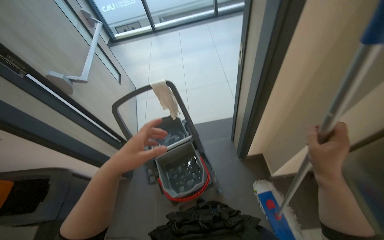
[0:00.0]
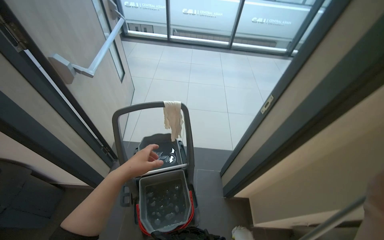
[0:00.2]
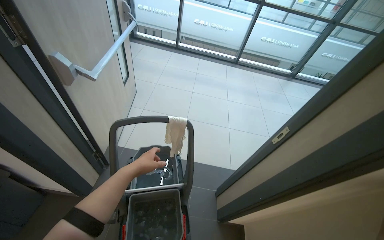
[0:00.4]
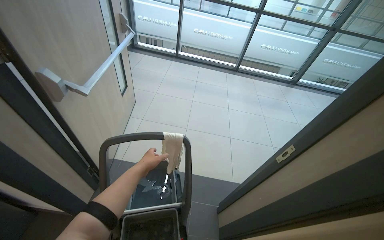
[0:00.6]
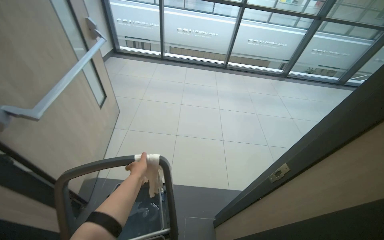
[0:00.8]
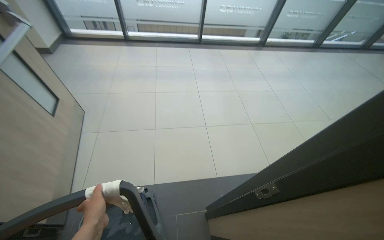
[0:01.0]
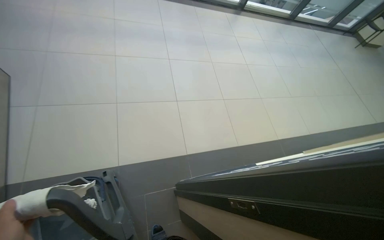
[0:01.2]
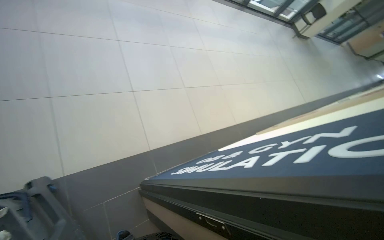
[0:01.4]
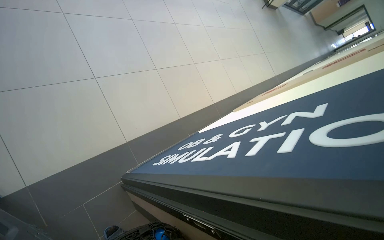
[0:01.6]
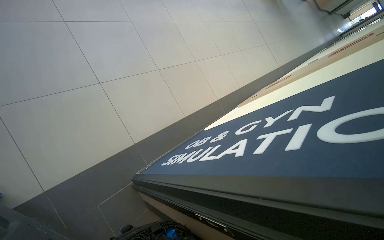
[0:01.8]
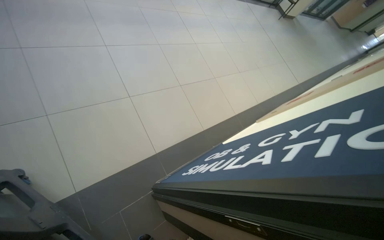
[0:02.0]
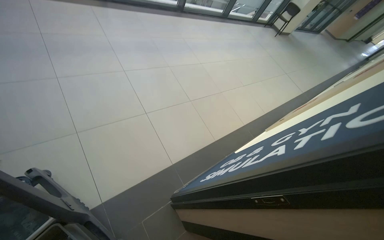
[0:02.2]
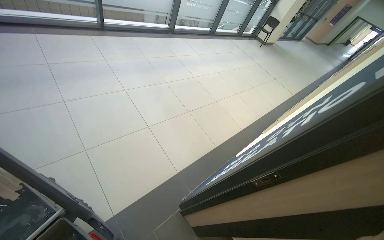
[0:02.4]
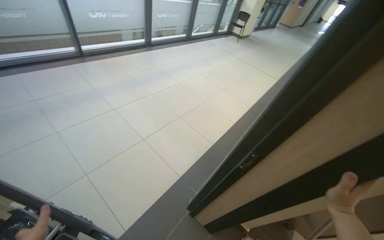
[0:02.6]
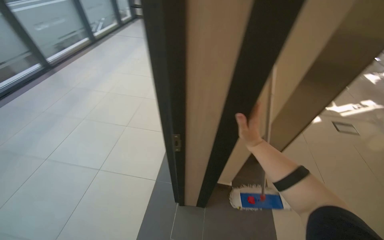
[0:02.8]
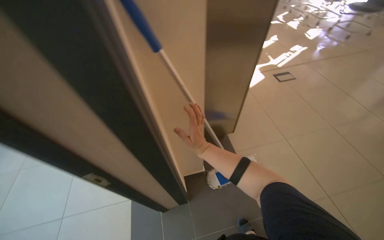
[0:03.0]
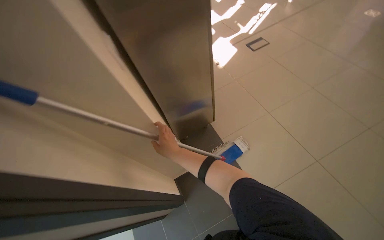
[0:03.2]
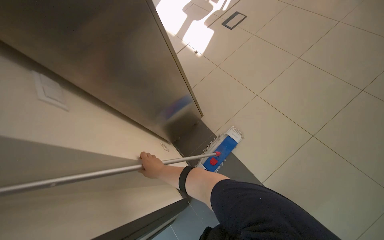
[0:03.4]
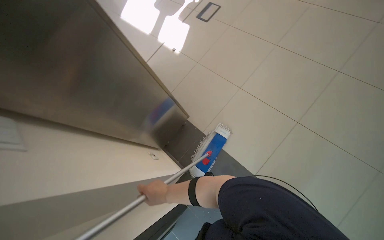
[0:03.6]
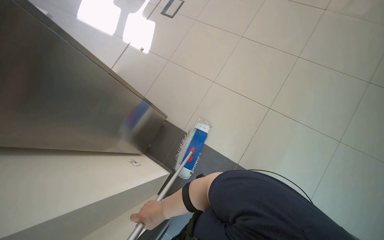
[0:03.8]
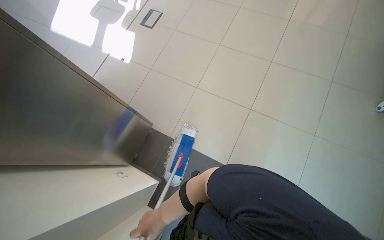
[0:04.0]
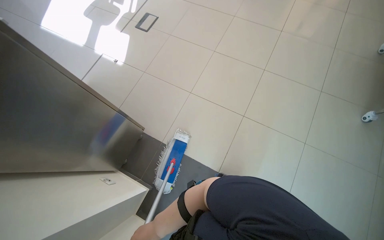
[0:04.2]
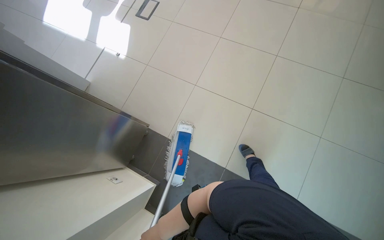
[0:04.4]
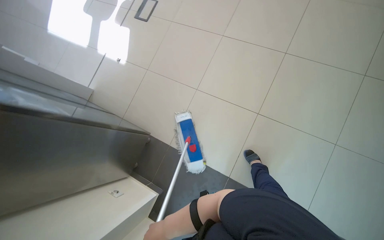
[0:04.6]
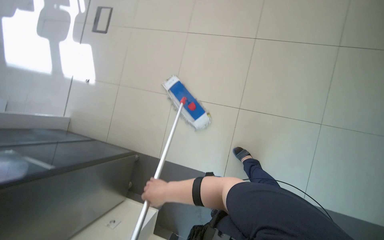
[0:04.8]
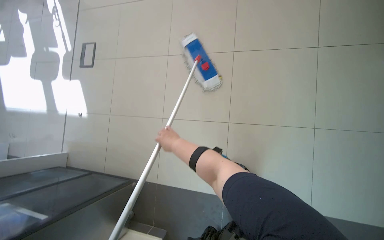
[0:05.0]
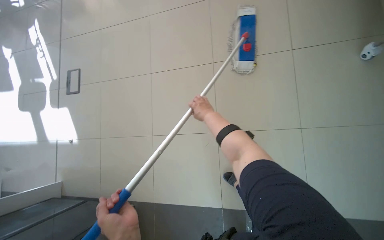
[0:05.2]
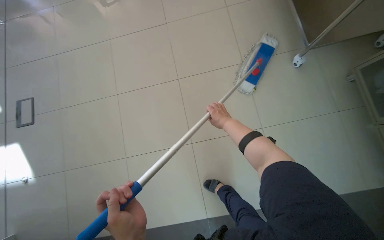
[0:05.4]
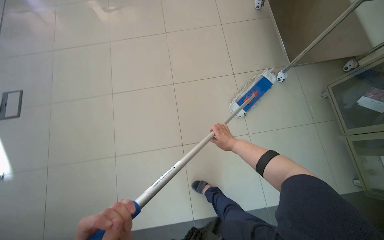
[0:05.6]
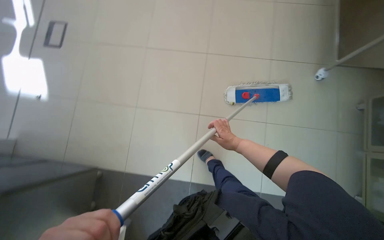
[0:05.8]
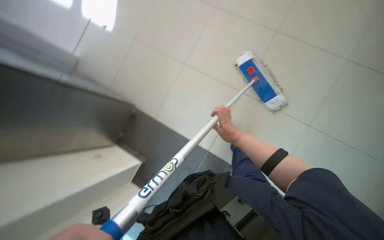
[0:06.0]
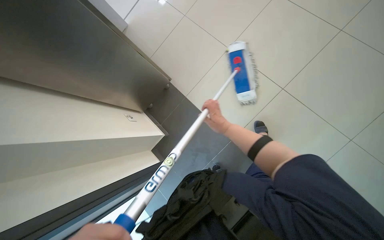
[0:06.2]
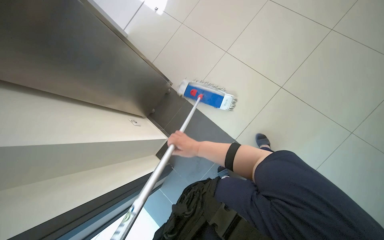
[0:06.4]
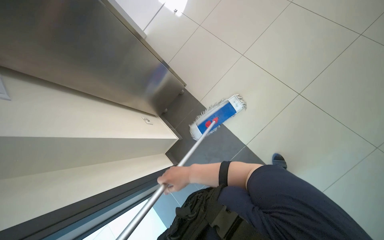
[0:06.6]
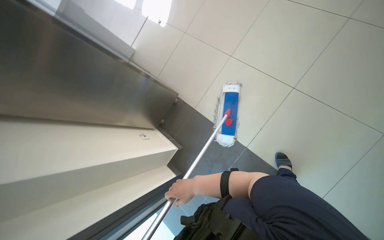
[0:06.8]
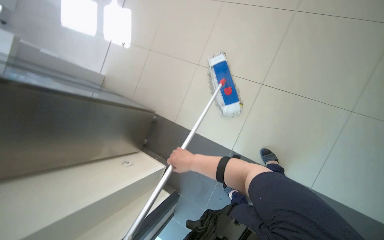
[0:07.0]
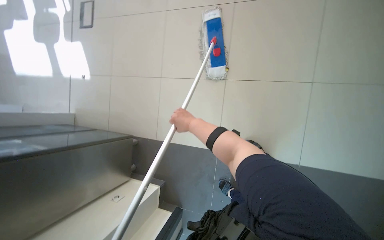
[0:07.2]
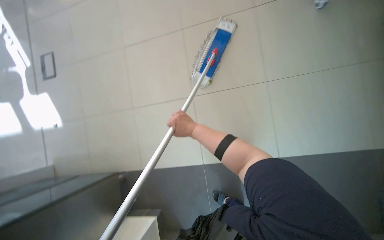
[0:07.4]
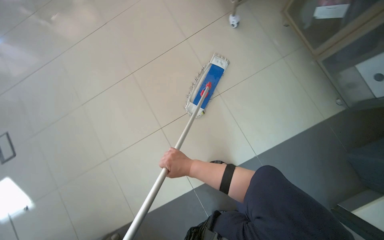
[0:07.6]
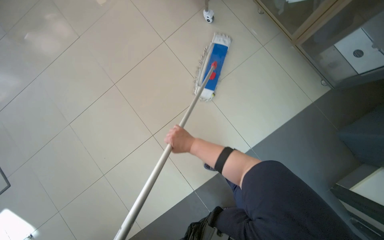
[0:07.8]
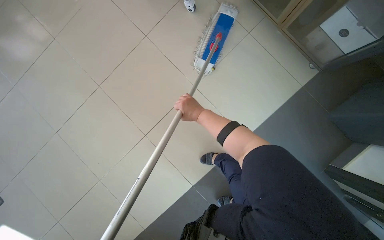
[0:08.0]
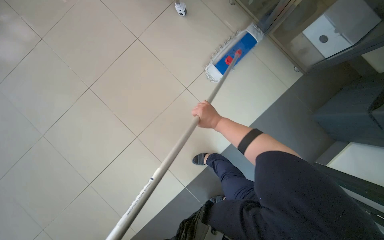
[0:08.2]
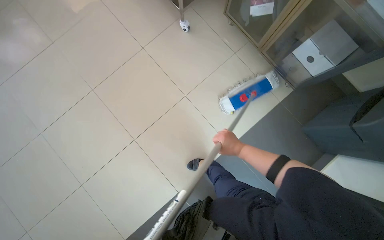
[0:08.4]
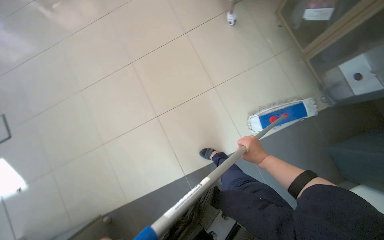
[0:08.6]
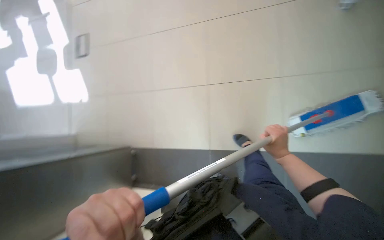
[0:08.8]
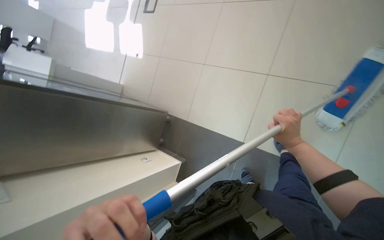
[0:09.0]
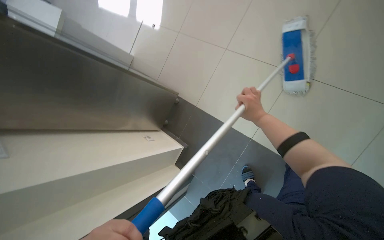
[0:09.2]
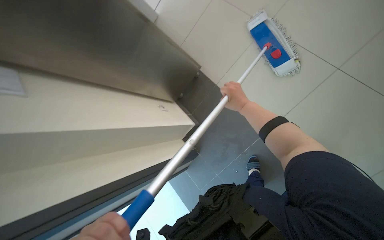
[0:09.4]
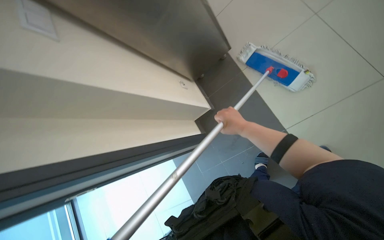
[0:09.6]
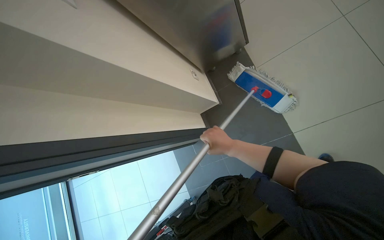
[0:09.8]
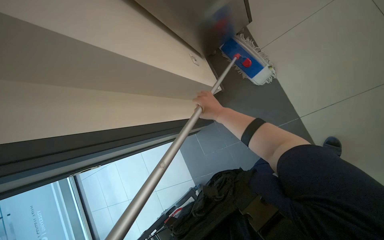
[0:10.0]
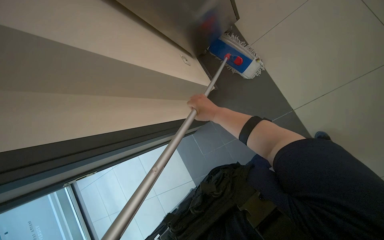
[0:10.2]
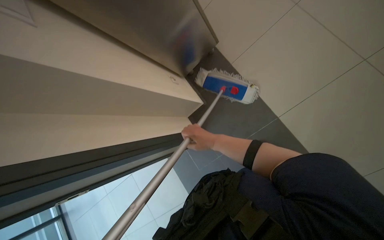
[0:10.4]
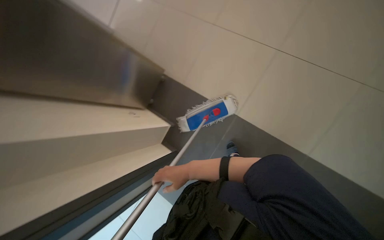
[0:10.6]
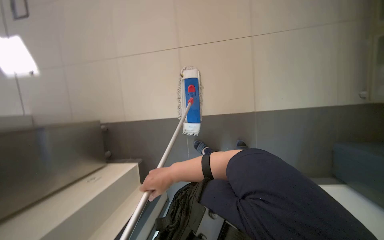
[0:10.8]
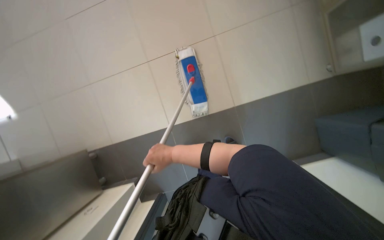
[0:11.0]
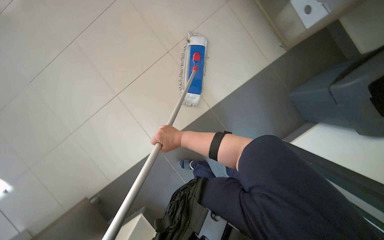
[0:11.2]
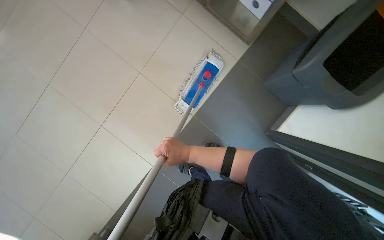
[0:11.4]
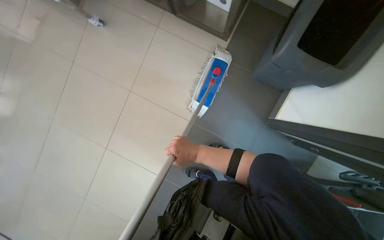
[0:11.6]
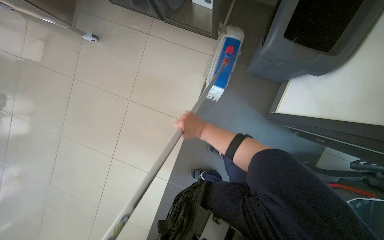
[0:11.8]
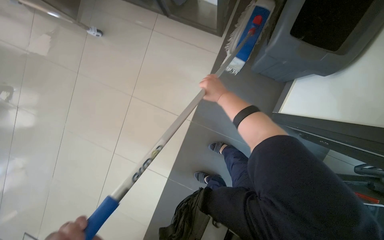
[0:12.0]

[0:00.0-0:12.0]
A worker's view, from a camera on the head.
Job: mopping floor.
The whole recording: Mopping the room floor. The worker mops the tiled floor in the room, moving around furniture and equipment.
0:00.0 to 0:01.6: The camera is carried roughly 90 cm. The view swings about 50 degrees to the right. The view tilts roughly 25 degrees downward.
0:01.6 to 0:03.0: The camera is carried about 50 cm. The head turns to the right by some 75 degrees.
0:03.0 to 0:04.4: The camera travels approximately 70 cm. The wearer looks approximately 50 degrees further to the right. The view tips downward by some 15 degrees.

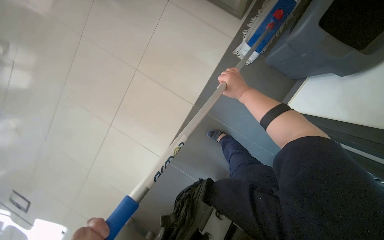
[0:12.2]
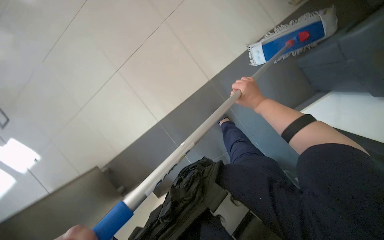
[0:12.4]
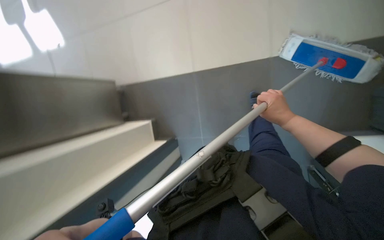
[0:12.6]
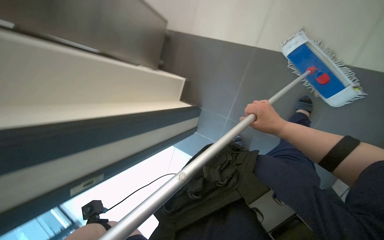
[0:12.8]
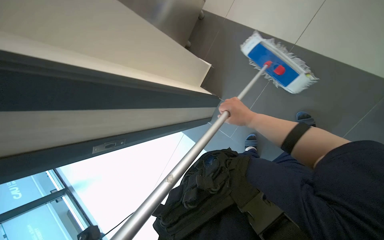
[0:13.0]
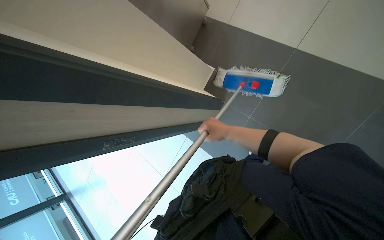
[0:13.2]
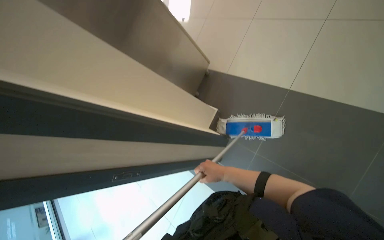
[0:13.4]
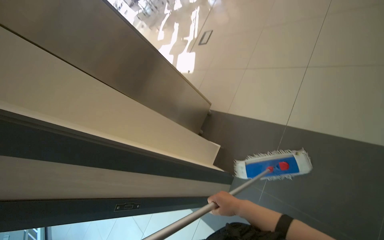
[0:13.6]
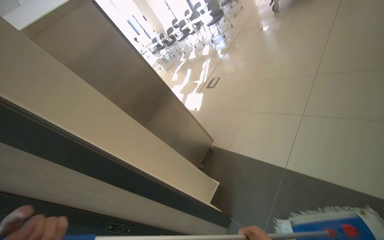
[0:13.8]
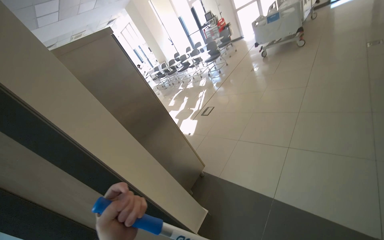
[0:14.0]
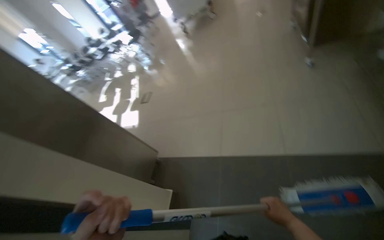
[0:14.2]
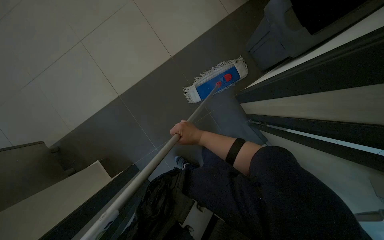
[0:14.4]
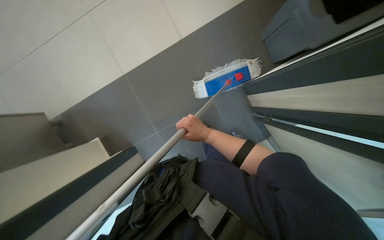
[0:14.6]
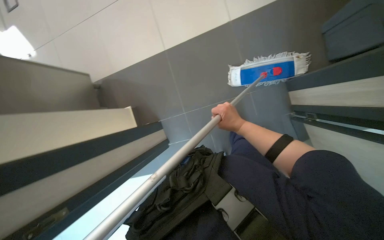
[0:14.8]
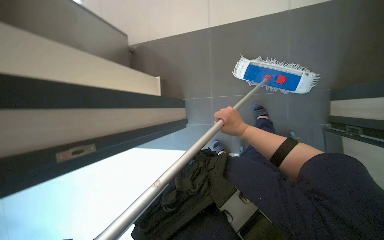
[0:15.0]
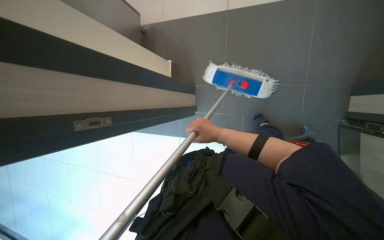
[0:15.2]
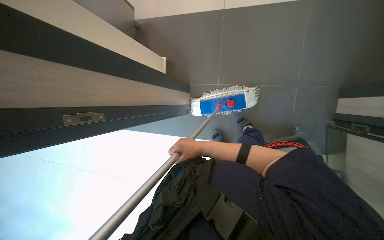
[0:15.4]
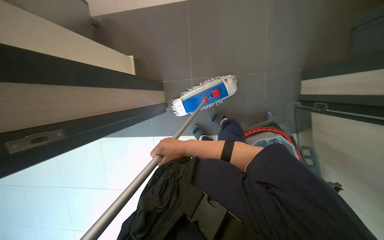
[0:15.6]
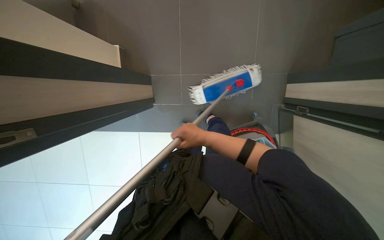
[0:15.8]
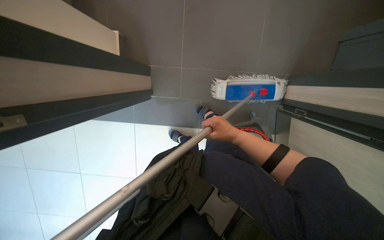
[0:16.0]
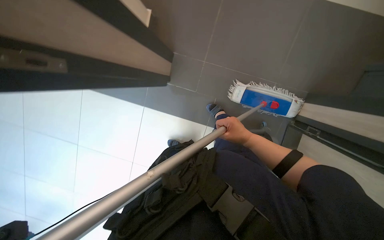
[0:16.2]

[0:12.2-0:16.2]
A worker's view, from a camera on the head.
Job: mopping floor.
The whole recording: Mopping the room floor. The worker mops the tiled floor in the room, moving around furniture and equipment.
0:12.2 to 0:13.6: The camera pitches upward, by approximately 25 degrees. The right hand goes approximately 30 cm down the picture.
0:14.8 to 0:16.2: The camera is aimed approximately 25 degrees further to the right.

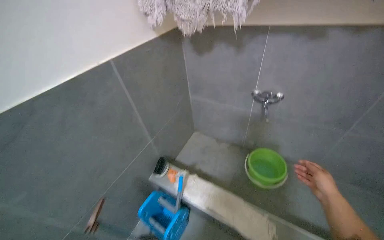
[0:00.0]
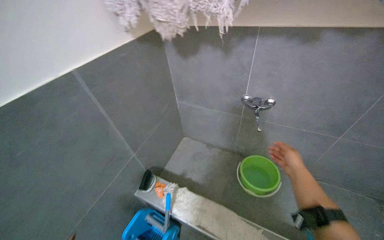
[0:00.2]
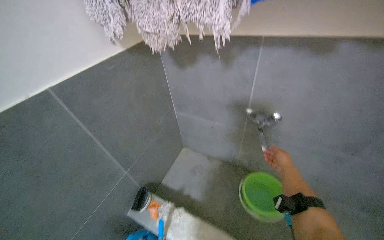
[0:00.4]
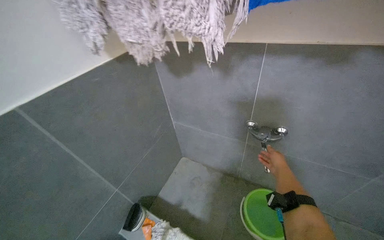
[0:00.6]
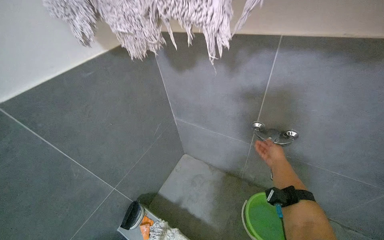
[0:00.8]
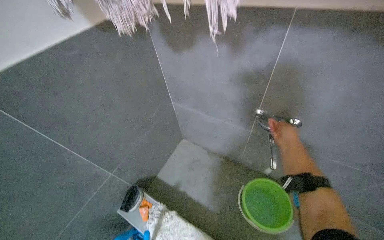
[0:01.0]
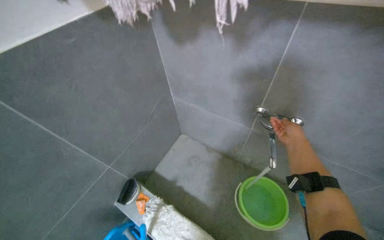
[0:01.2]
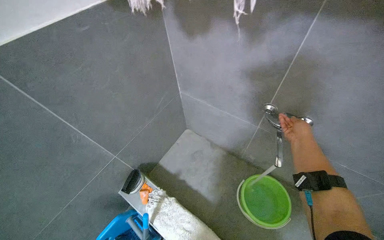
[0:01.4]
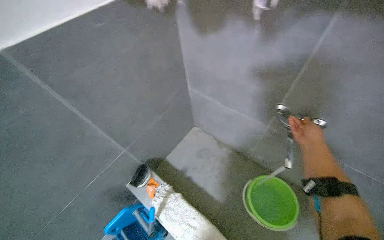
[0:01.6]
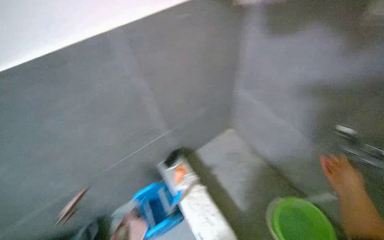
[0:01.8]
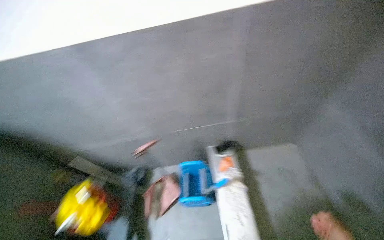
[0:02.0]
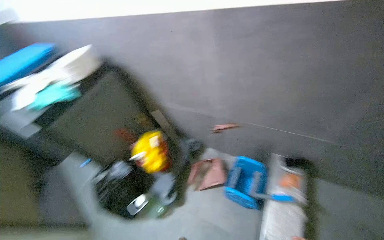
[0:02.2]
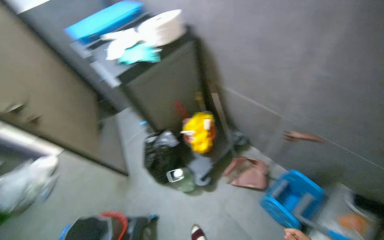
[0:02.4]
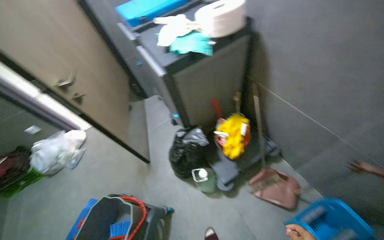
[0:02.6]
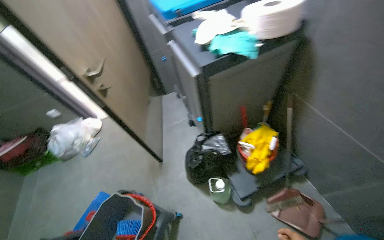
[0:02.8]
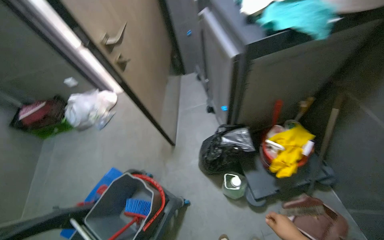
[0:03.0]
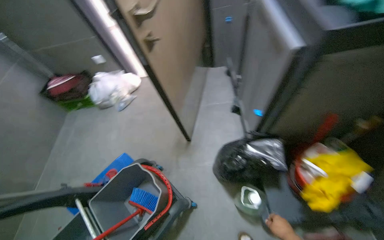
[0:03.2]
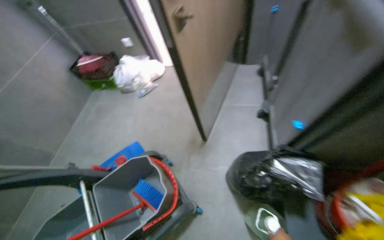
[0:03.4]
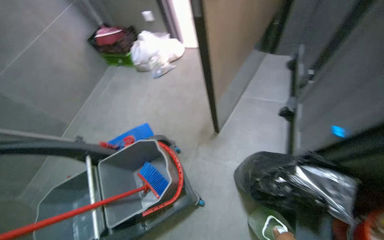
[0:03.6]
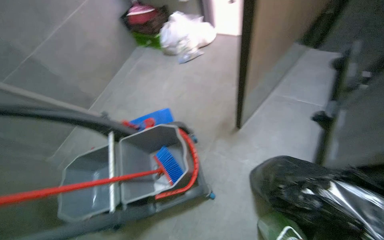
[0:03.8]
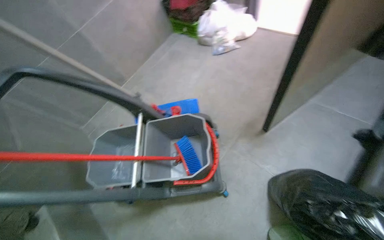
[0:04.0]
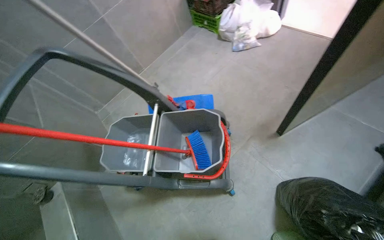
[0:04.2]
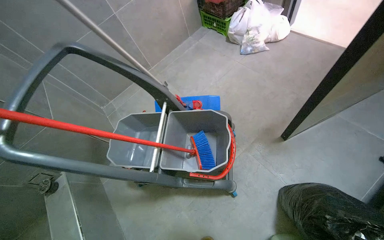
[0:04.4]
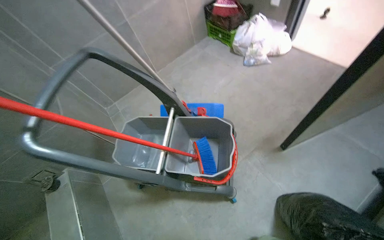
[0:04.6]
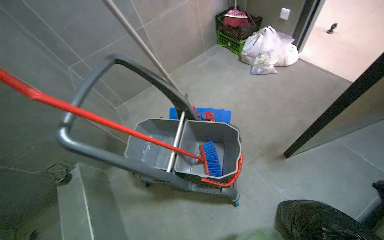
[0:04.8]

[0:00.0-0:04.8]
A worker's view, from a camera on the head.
Job: preparing cleaning supplies.
The whole recording: Preparing cleaning solution in cart. The worker fills a cleaning cart with water and various cleaning agents, putting on gloves during the process.
0:00.0 to 0:01.6: The camera is carried approximately 40 cm. The view tilts roughly 10 degrees downward.
0:01.6 to 0:03.2: The wearer moves approximately 1 m. The wearer looks approximately 135 degrees further to the left. The camera pitches downward, by approximately 25 degrees.
0:03.2 to 0:04.8: The wearer's head swings roughly 55 degrees to the left.
